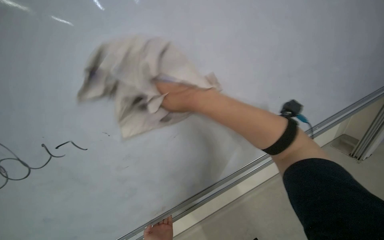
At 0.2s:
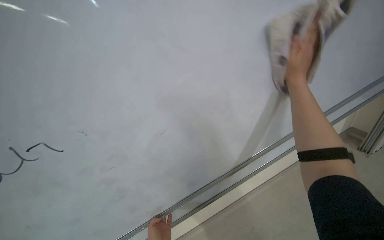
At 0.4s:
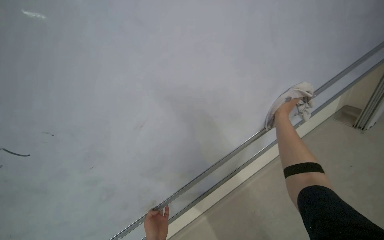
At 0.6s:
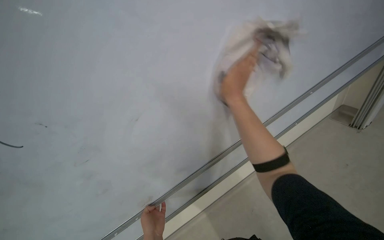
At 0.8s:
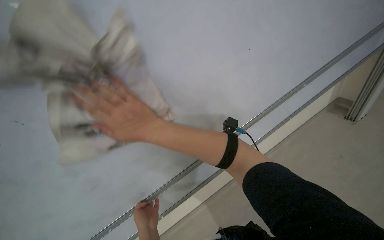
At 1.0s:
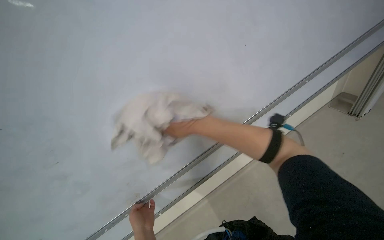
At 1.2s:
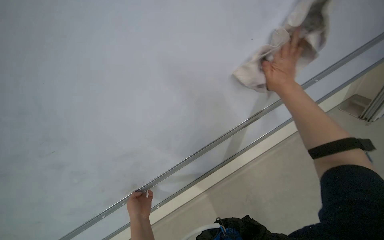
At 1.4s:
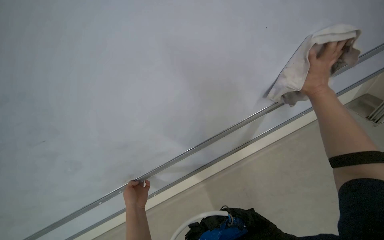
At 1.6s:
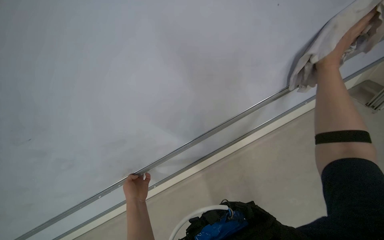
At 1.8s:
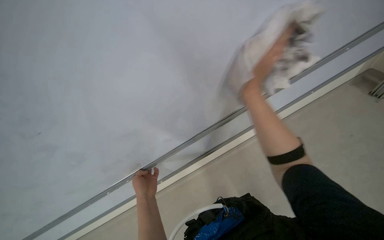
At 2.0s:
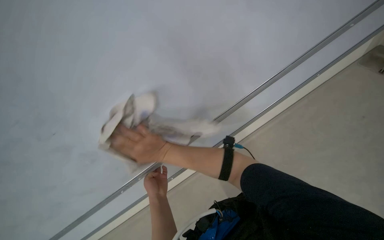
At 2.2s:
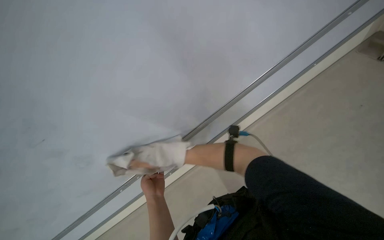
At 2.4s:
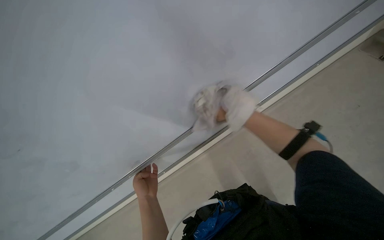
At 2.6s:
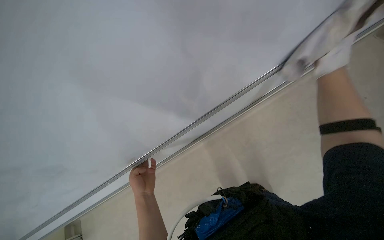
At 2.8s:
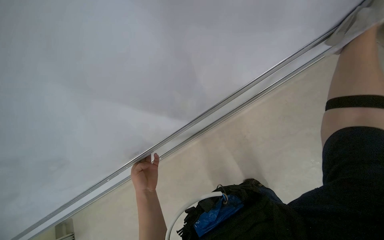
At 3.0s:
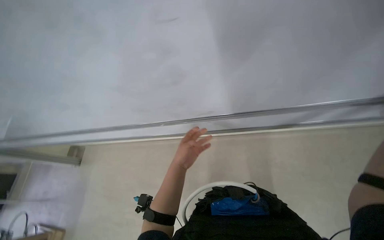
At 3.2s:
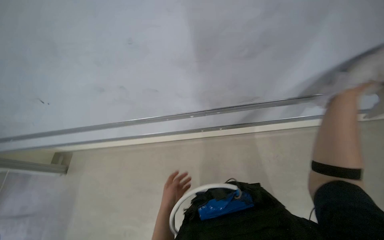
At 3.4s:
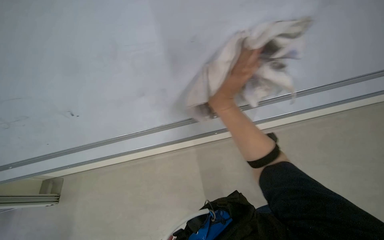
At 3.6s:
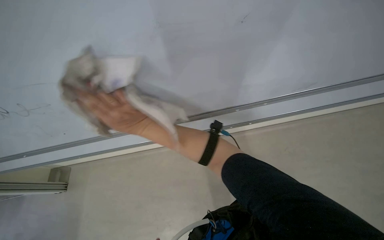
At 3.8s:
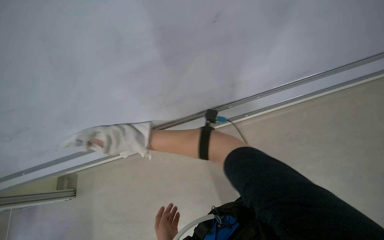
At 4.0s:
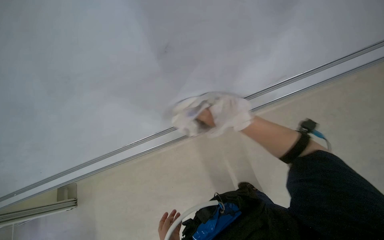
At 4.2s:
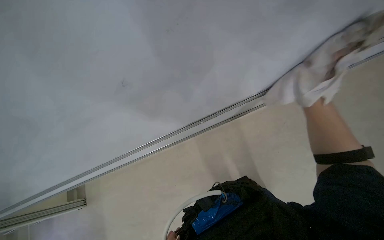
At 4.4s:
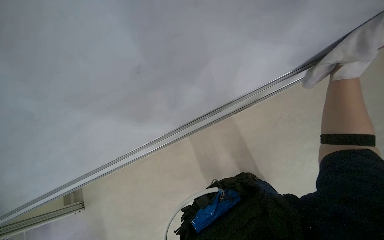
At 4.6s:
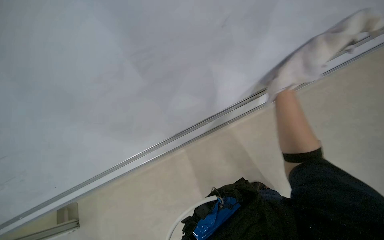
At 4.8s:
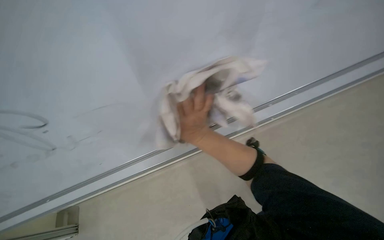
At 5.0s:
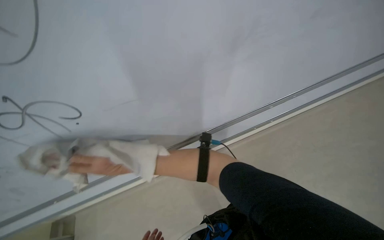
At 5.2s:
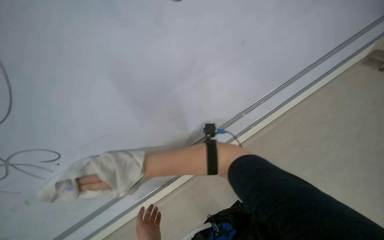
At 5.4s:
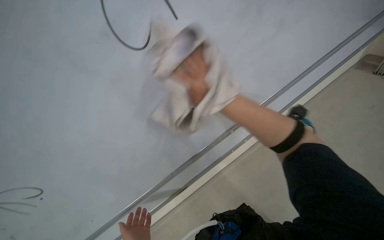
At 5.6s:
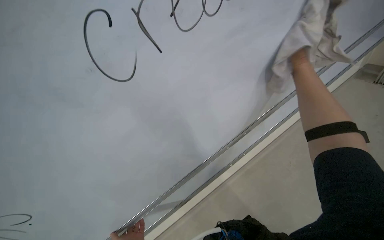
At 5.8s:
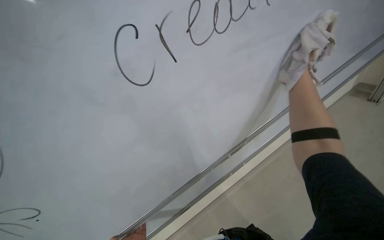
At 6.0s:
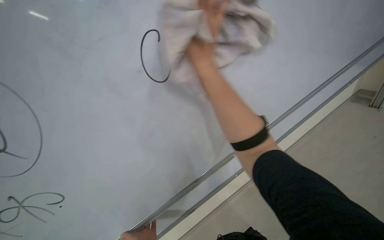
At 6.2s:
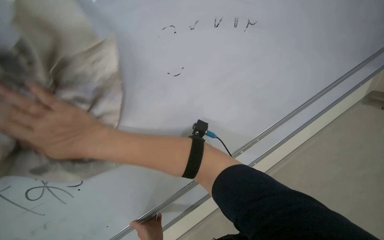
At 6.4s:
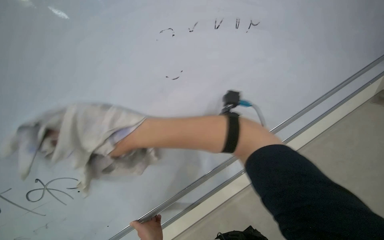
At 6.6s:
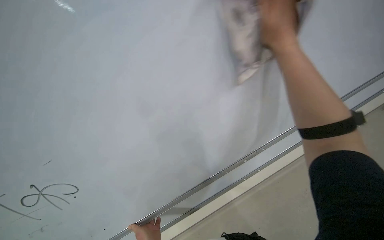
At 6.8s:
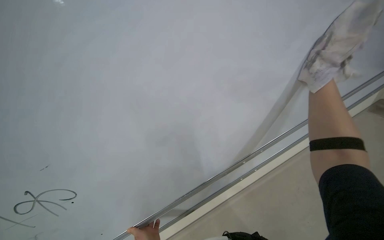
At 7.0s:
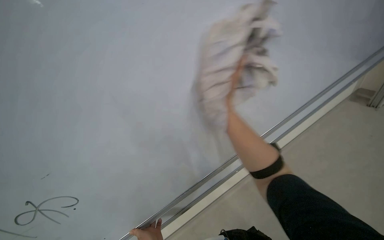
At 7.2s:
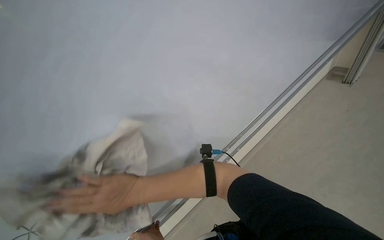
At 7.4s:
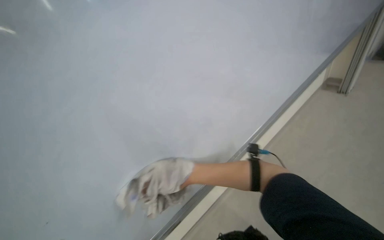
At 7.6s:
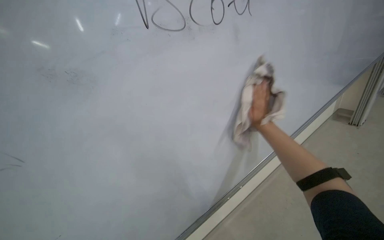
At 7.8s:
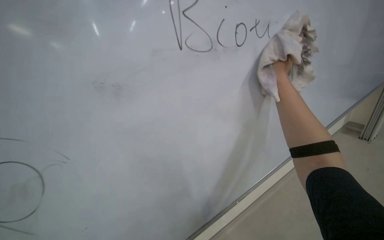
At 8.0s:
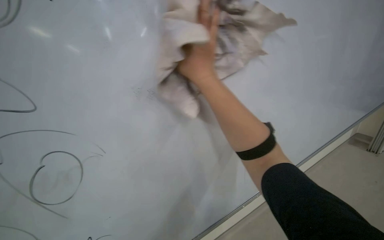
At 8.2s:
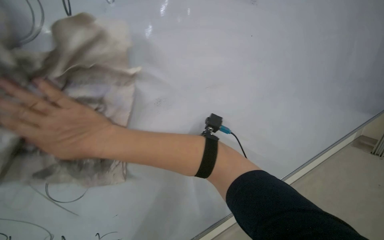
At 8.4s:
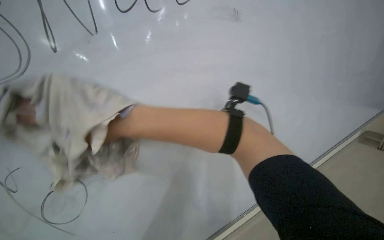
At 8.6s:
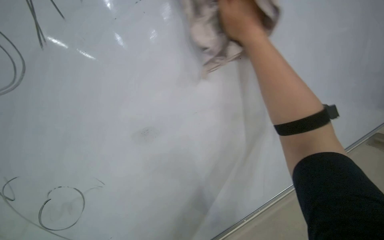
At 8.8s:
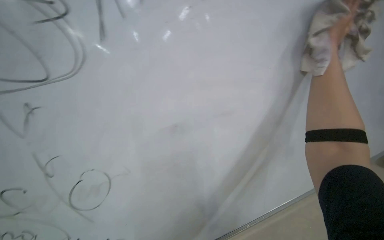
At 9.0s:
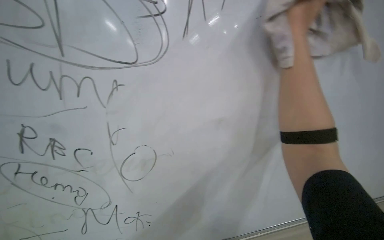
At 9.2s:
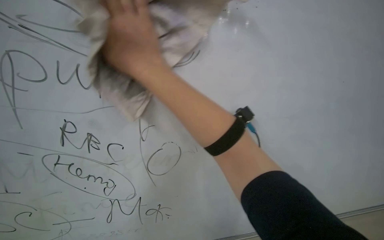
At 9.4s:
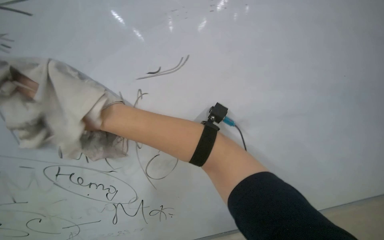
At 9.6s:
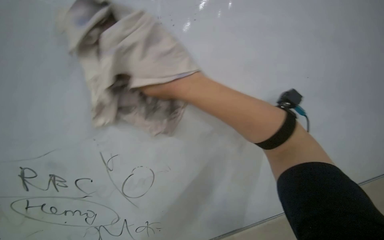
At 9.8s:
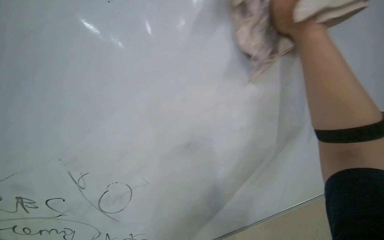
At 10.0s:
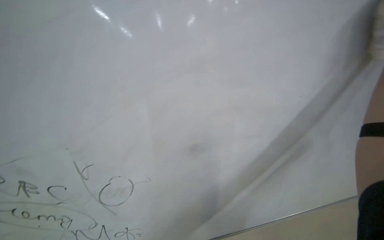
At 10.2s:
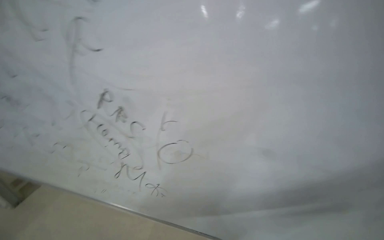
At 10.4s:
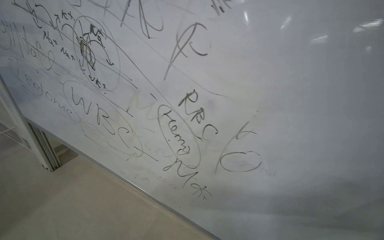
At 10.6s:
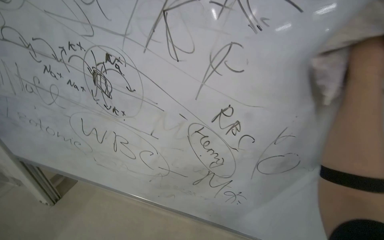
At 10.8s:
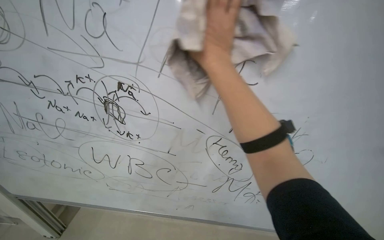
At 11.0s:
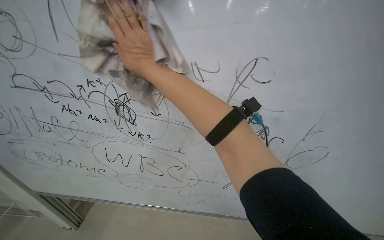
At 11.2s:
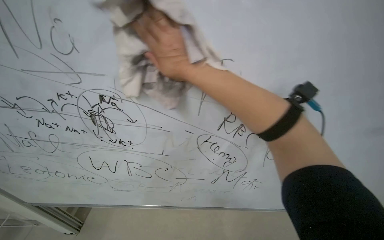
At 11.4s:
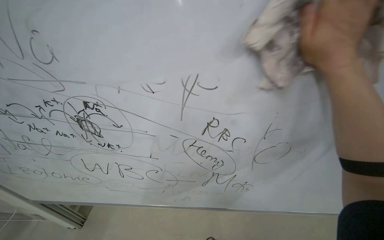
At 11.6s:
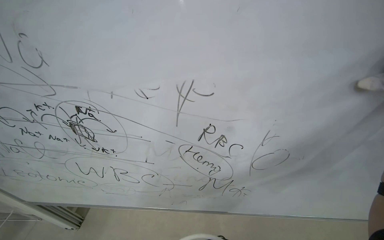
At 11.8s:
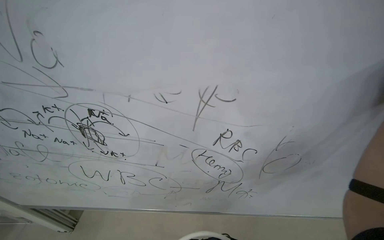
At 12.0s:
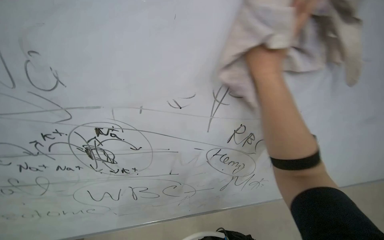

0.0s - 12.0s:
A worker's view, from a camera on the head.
Job: wiping surfaces.
The whole recording: Wiping whiteboard. The worker wipes the whiteboard clean using a cloth and an eraser.
1.6s - 3.0s: The wearer looks about 20 degrees further downward. The left hand goes roughly 10 cm to the right.
4.4s - 6.0s: The view swings some 20 degrees to the right.
6.0s - 7.6s: The camera pitches upward, by approximately 10 degrees.
9.0s - 10.4s: The head turns to the left by roughly 40 degrees.
10.4s - 12.0s: The wearer's head swings some 40 degrees to the right.

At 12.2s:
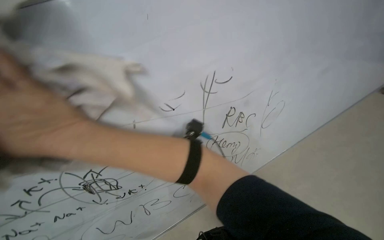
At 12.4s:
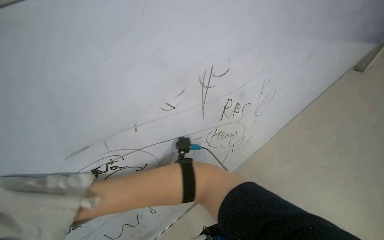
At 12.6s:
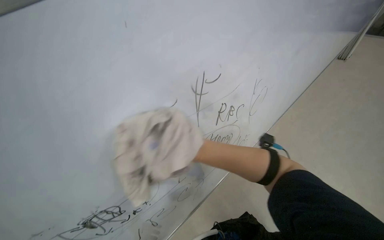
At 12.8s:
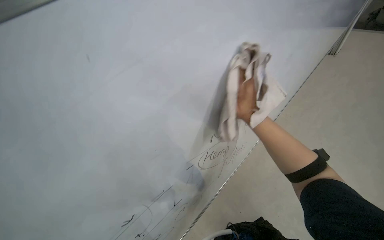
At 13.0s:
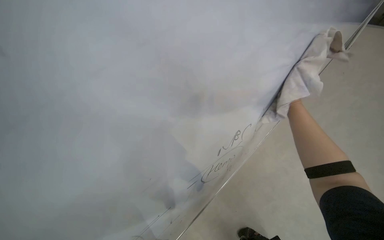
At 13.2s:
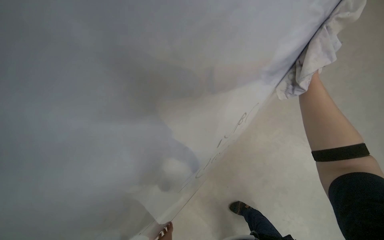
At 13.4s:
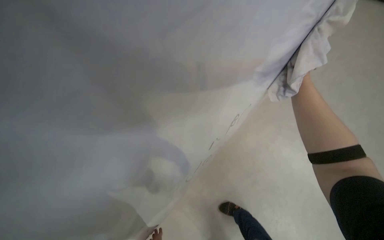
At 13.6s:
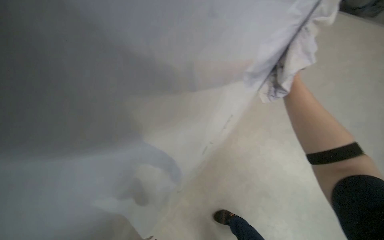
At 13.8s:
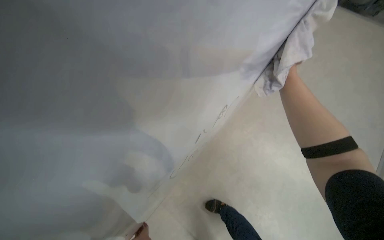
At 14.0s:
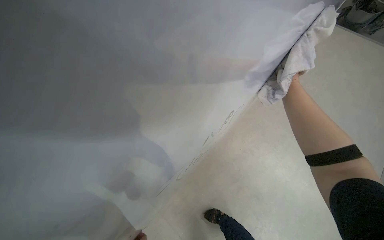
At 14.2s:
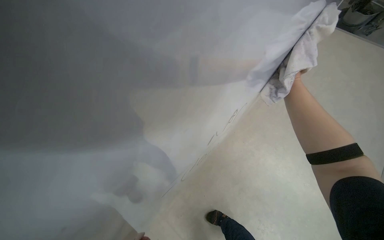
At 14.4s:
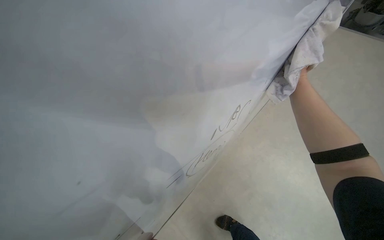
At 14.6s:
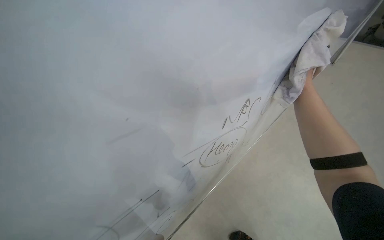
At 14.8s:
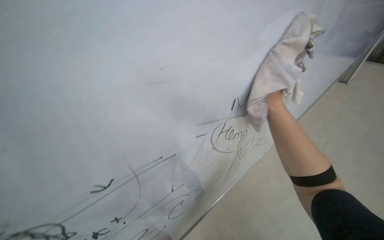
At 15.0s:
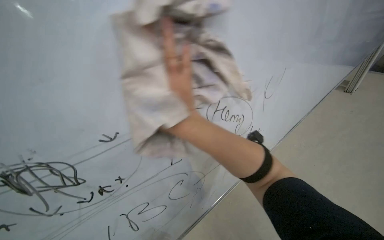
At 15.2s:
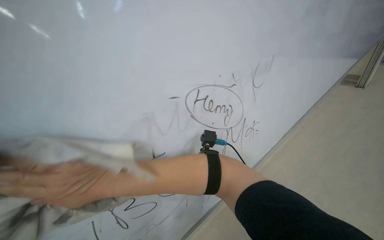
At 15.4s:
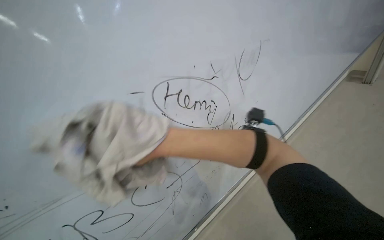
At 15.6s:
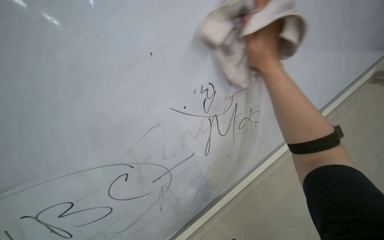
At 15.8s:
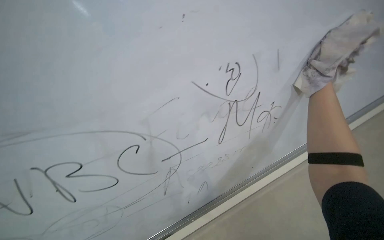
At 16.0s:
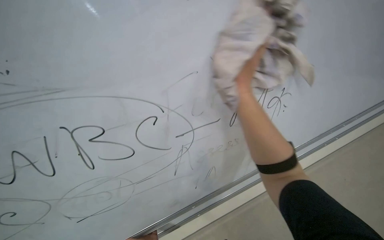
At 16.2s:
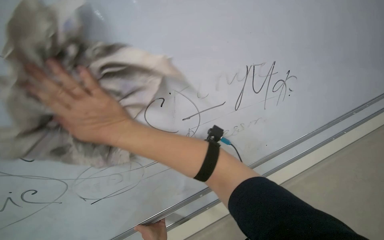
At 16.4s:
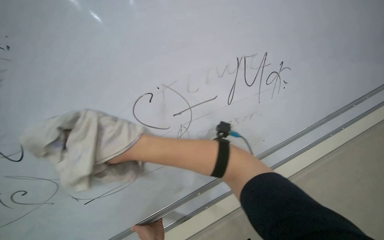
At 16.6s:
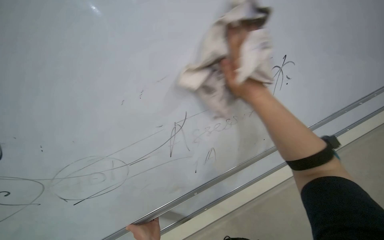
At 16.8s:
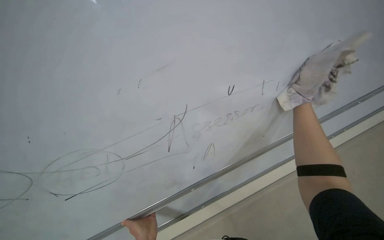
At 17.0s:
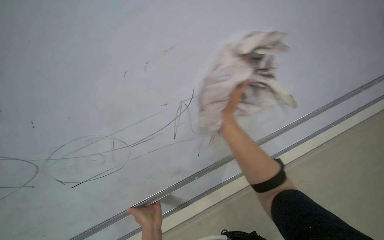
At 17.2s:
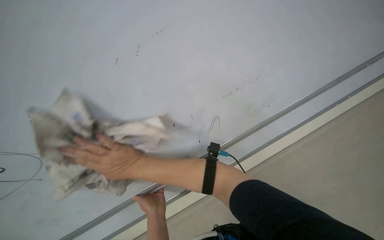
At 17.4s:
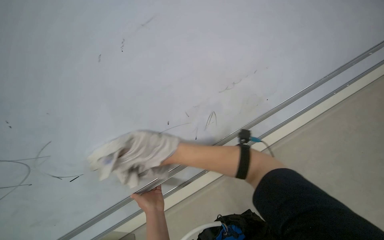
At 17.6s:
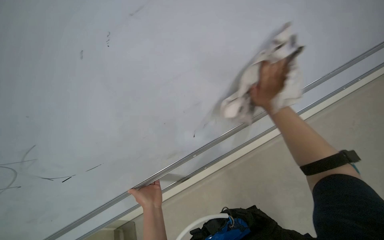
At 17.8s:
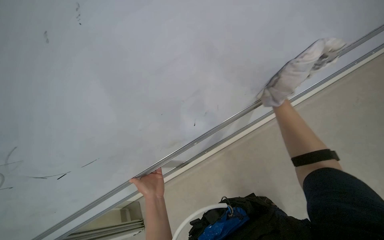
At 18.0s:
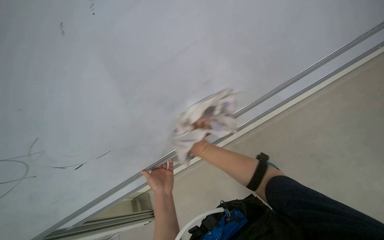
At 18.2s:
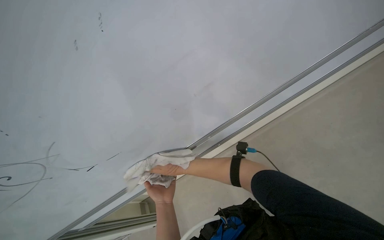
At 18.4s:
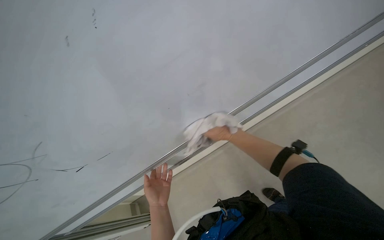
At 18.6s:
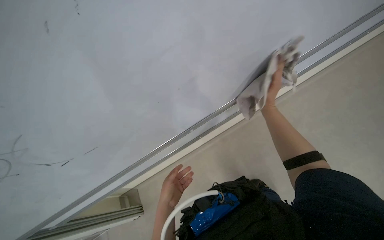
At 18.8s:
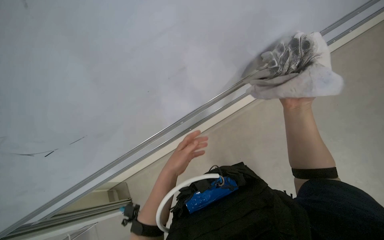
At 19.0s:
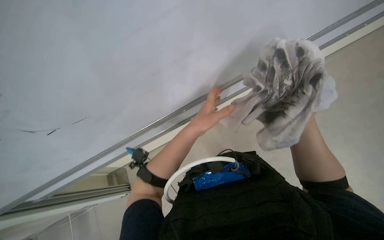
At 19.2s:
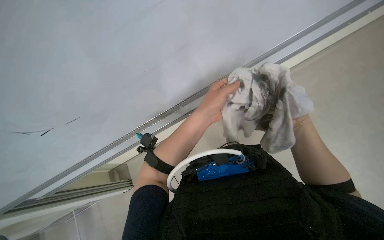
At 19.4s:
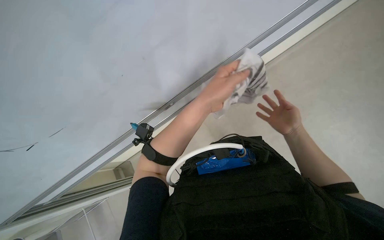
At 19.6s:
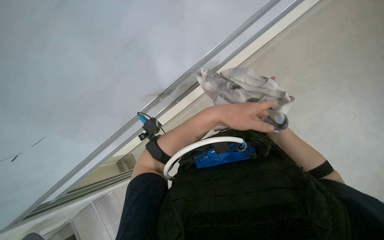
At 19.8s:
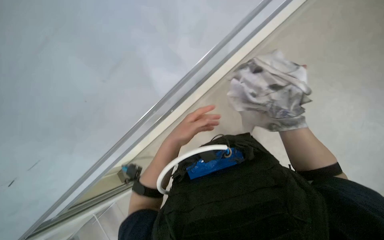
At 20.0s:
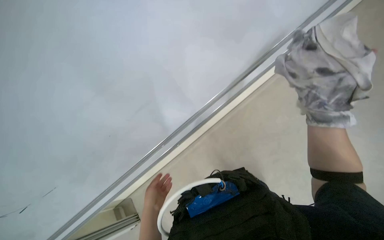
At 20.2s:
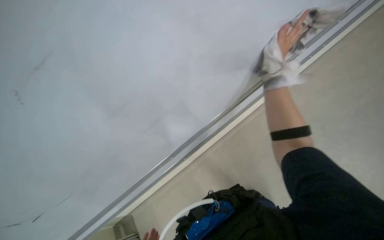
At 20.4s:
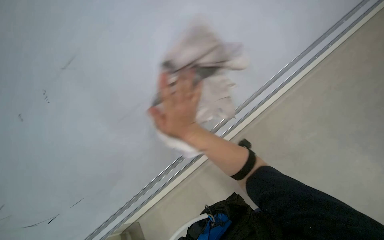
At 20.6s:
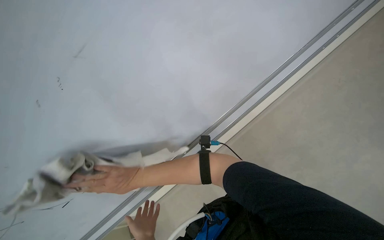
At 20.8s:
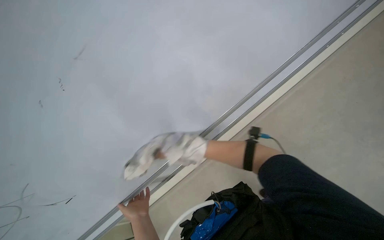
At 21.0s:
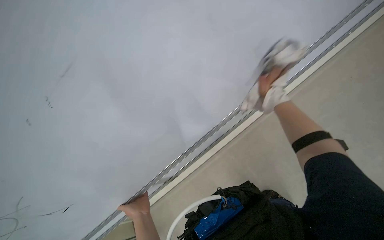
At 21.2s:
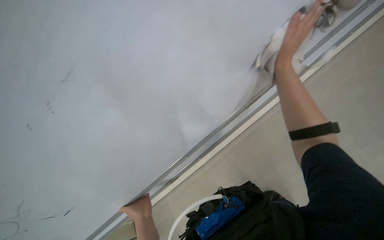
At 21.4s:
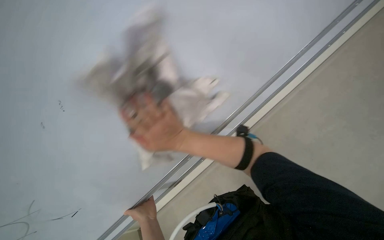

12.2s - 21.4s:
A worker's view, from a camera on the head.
Job: wiping surfaces.
The whole recording: Wiping whiteboard. The worker wipes the whiteboard clean using a cloth and an eraser.
12.2s - 13.8s: The view swings roughly 25 degrees to the right. The wearer looks roughly 20 degrees further downward.
13.8s - 15.2s: The camera is aimed about 20 degrees further to the left. The camera pitches upward, by approximately 30 degrees.
15.2s - 16.8s: The wearer looks some 15 degrees further to the left.
16.8s - 18.4s: The camera pitches downward, by roughly 20 degrees.
18.4s - 19.8s: The left hand heads up the picture and to the right, covering roughly 15 cm.
